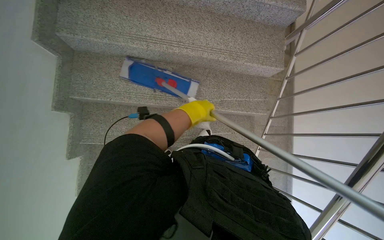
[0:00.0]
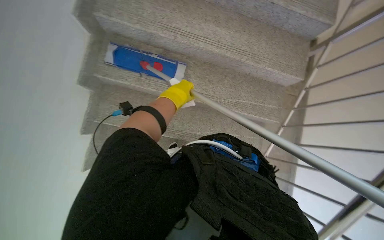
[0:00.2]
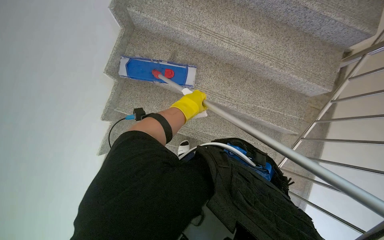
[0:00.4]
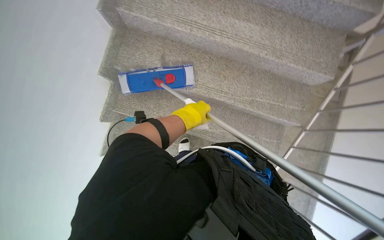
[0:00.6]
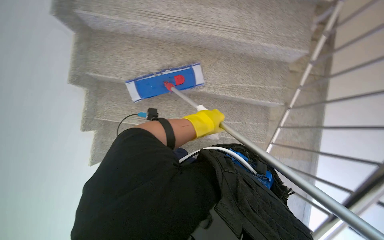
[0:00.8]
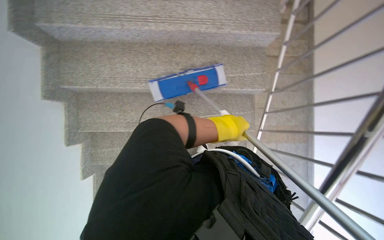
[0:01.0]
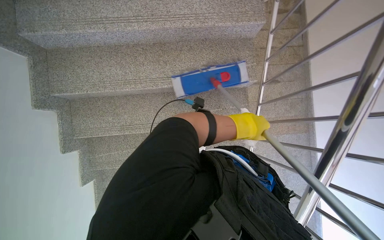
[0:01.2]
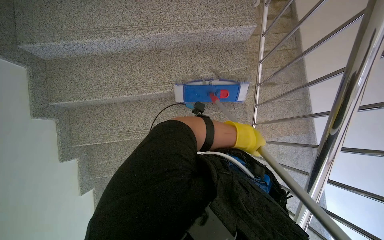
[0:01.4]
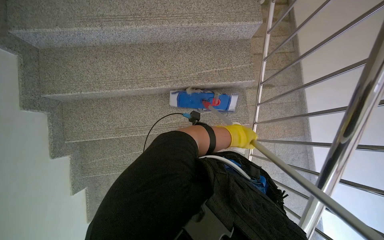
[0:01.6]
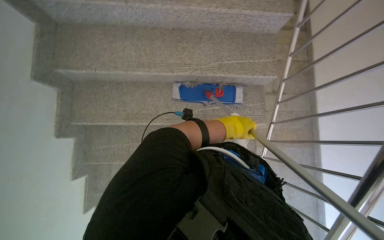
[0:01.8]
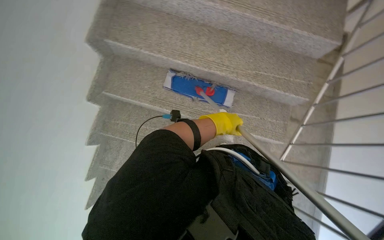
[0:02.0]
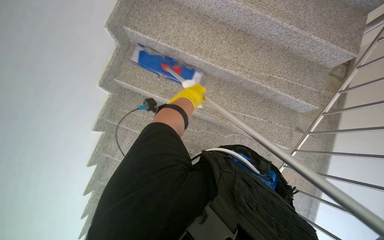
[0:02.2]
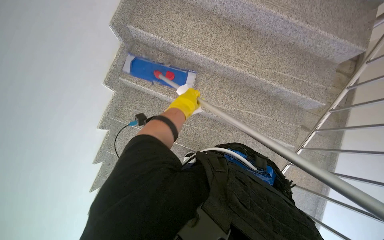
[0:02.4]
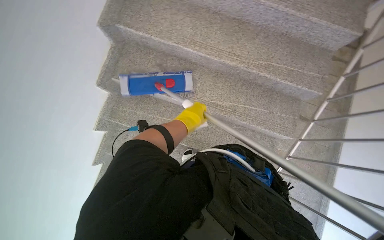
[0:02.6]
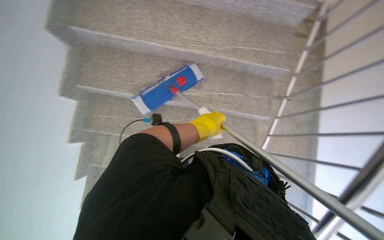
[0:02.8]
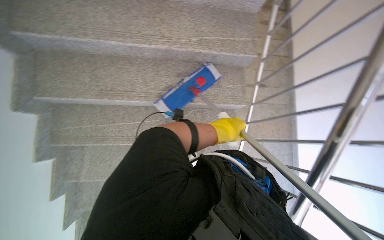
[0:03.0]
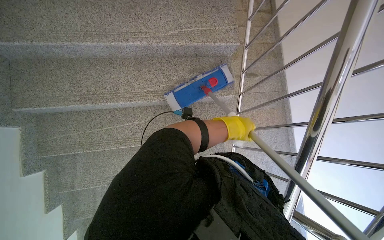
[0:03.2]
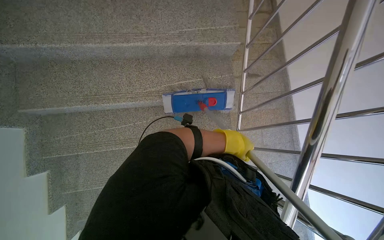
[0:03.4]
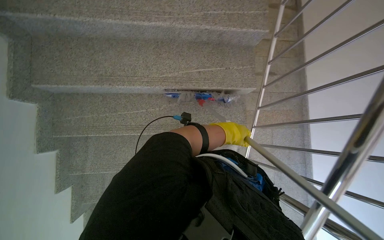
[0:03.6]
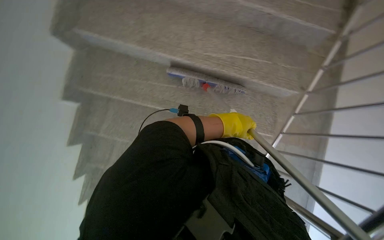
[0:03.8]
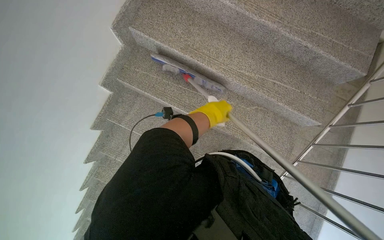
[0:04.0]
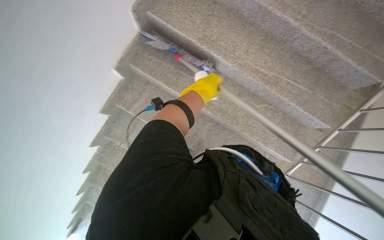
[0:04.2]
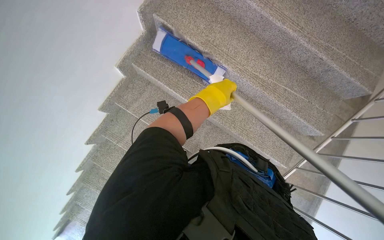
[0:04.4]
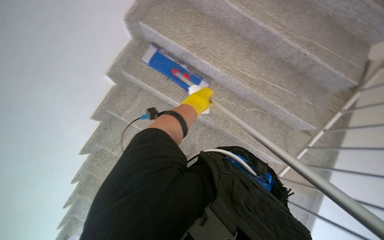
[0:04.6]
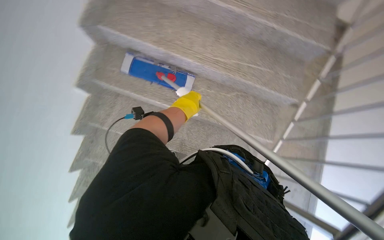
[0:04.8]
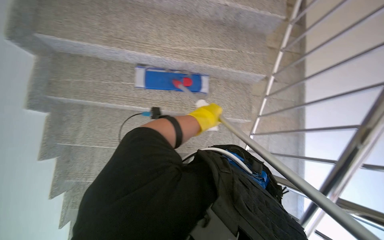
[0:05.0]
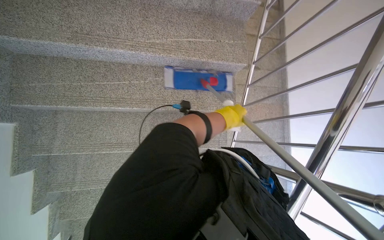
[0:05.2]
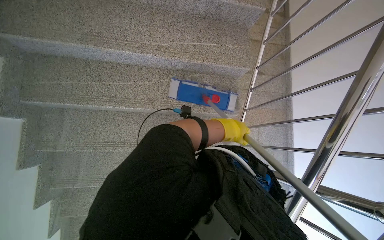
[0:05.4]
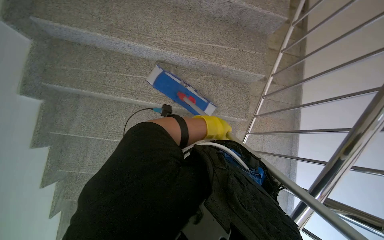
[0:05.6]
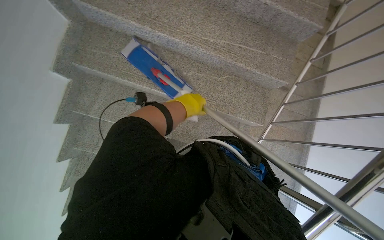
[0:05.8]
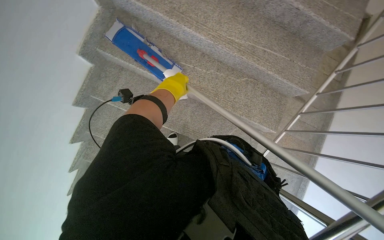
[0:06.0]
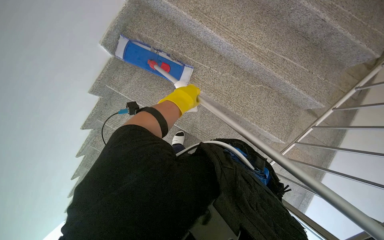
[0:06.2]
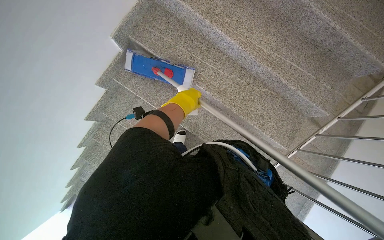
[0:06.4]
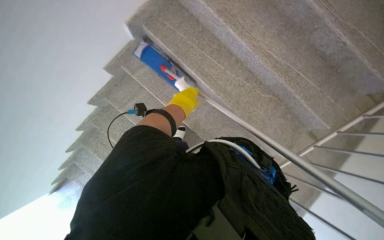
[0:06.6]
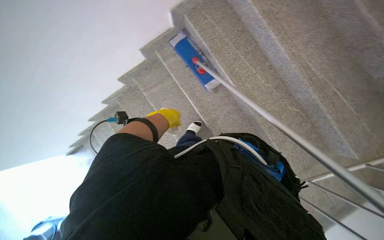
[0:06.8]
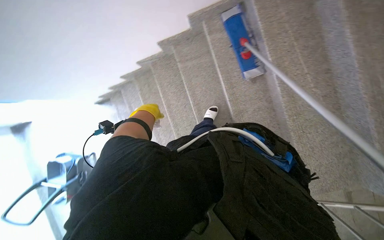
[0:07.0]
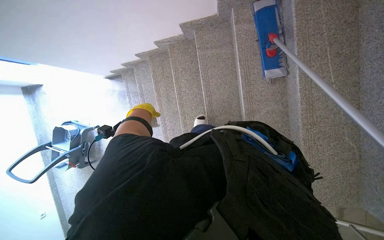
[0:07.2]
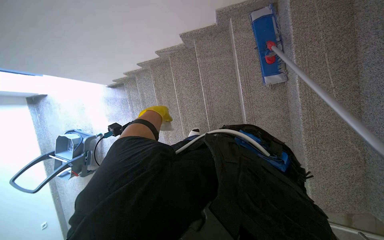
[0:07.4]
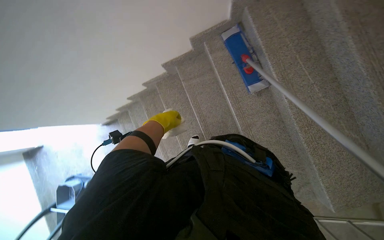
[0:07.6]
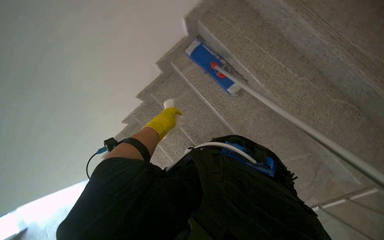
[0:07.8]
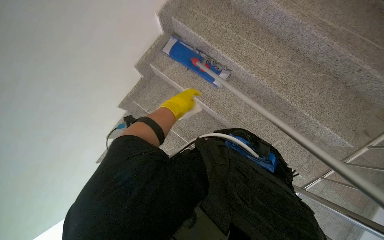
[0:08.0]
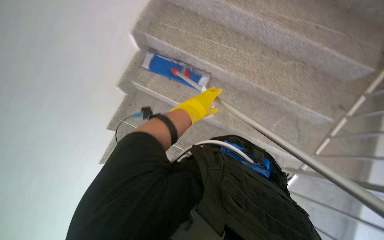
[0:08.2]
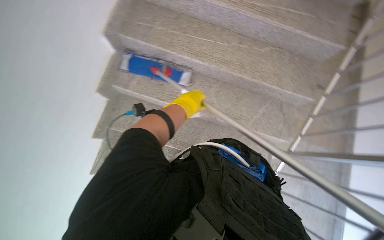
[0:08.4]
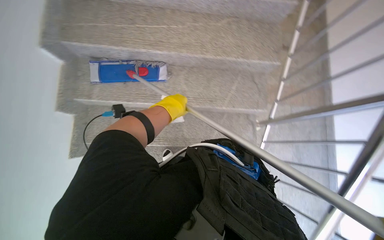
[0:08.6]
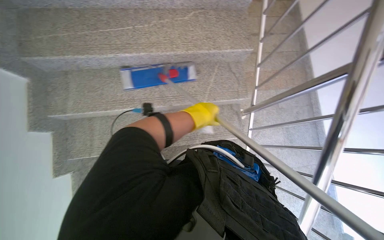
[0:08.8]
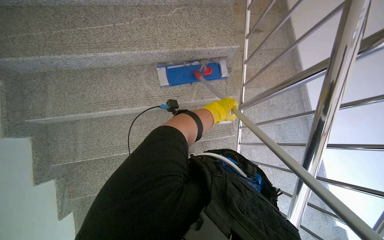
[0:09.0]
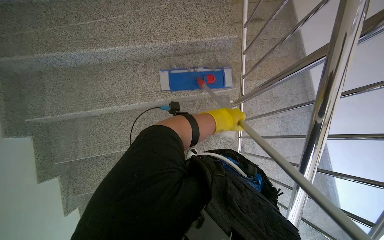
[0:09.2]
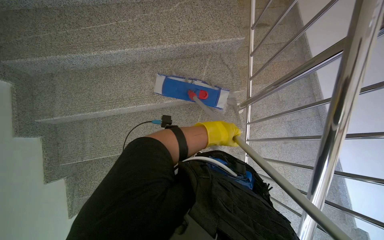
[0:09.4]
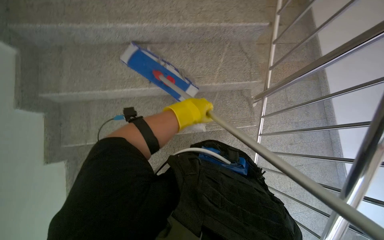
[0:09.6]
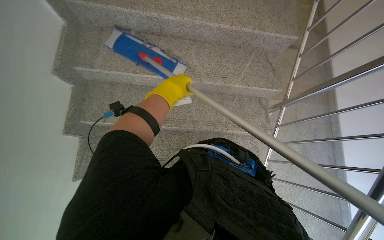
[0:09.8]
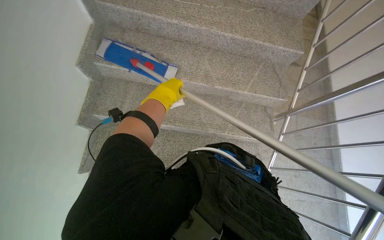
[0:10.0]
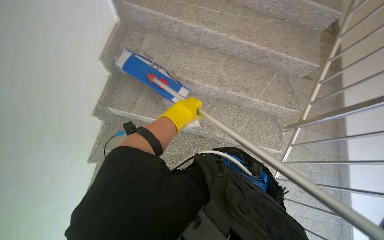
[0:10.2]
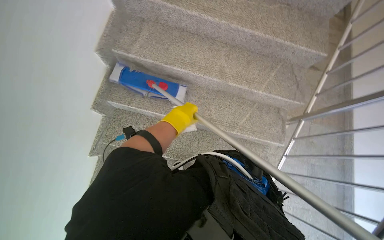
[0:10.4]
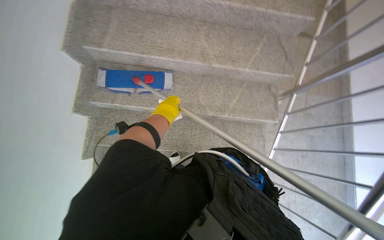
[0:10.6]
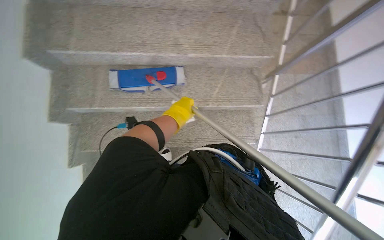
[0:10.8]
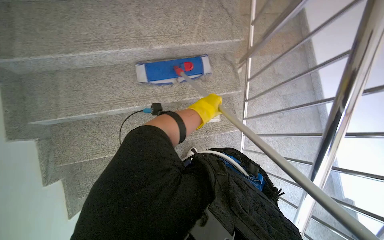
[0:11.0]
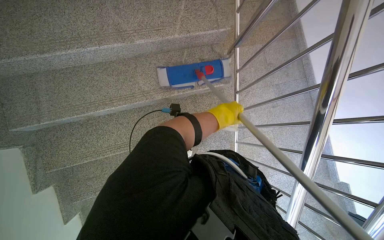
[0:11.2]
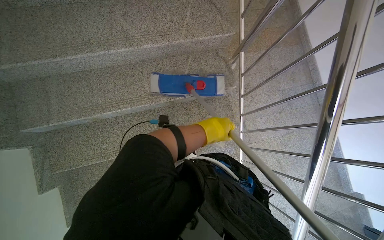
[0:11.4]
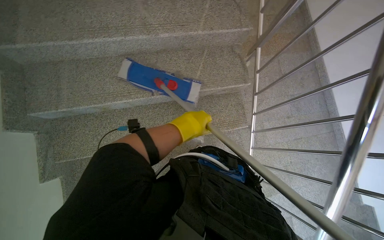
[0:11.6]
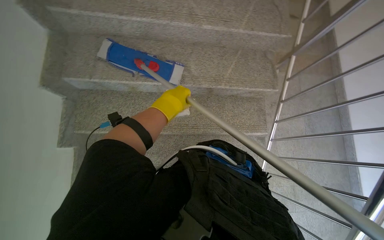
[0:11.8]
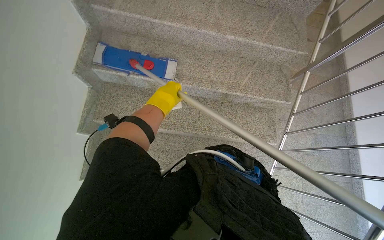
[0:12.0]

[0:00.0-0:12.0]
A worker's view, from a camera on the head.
Job: mopping floor.
The whole recording: Mopping the side of the stairs. The worker mops the side of the stairs with a long-handled mop.
0:00.0 to 0:01.6: The left hand travels to the right and down the picture by about 40 cm.
0:03.0 to 0:04.4: The wearer moves roughly 40 cm. Everything in view rotates about 30 degrees clockwise.
0:06.0 to 0:07.6: The wearer's head swings roughly 45 degrees to the left.
0:07.6 to 0:09.0: The head rotates about 80 degrees to the right.
0:09.0 to 0:10.4: The camera is carried roughly 40 cm.

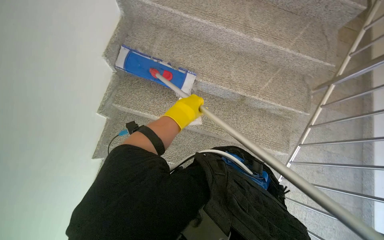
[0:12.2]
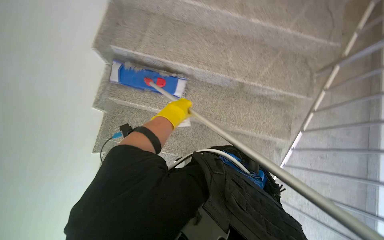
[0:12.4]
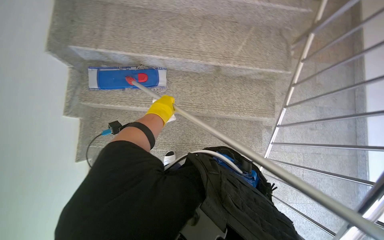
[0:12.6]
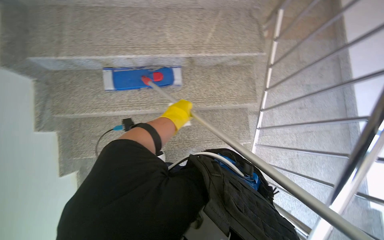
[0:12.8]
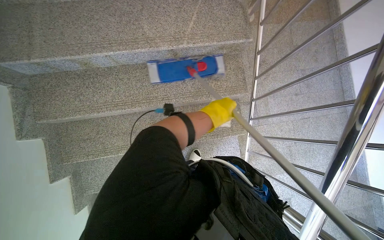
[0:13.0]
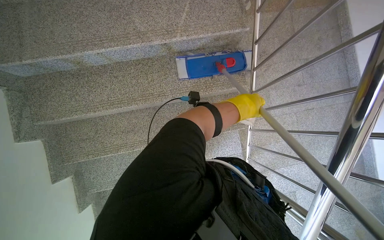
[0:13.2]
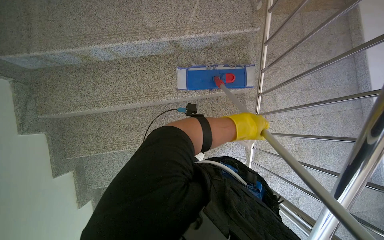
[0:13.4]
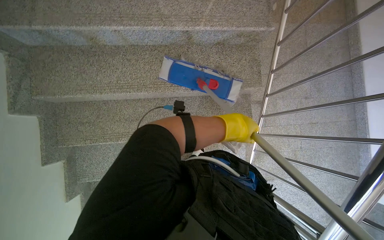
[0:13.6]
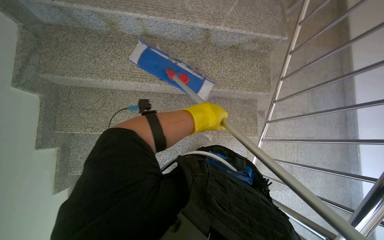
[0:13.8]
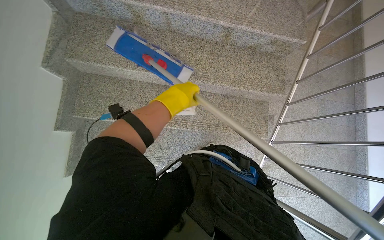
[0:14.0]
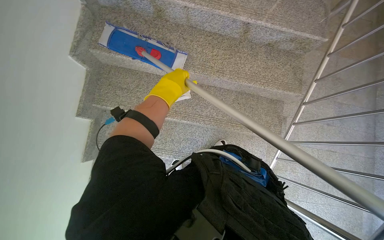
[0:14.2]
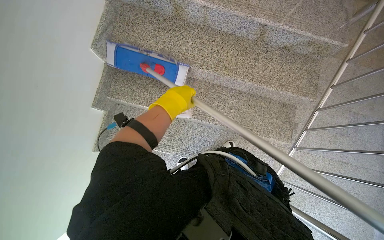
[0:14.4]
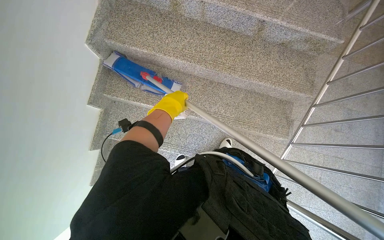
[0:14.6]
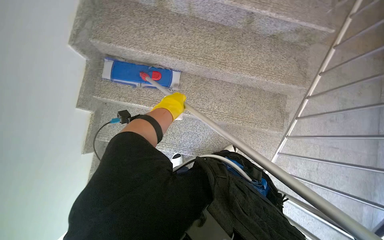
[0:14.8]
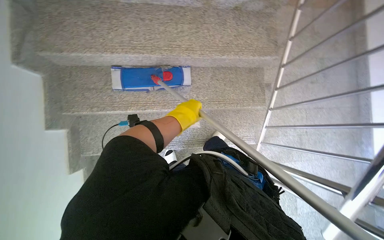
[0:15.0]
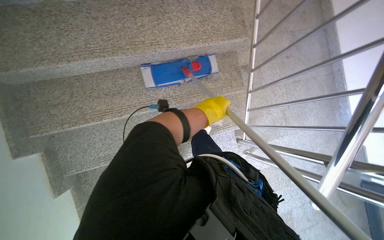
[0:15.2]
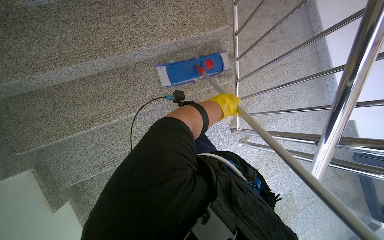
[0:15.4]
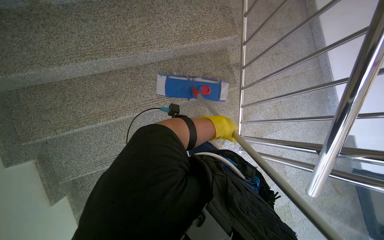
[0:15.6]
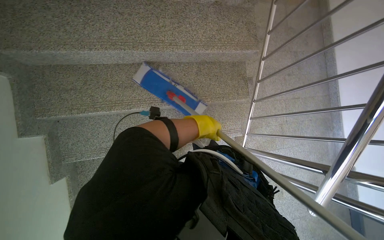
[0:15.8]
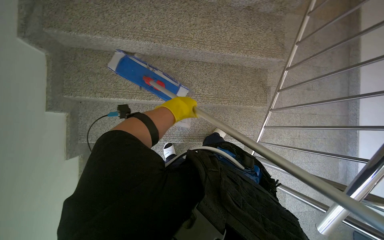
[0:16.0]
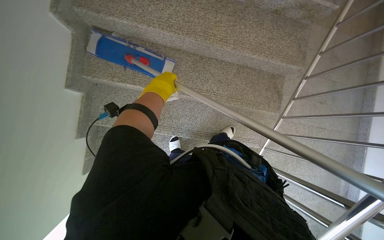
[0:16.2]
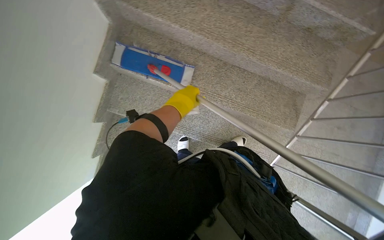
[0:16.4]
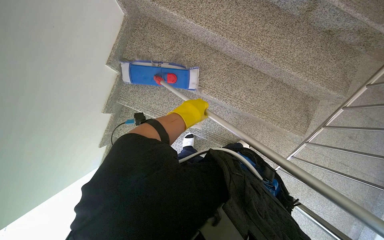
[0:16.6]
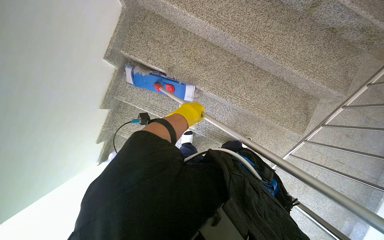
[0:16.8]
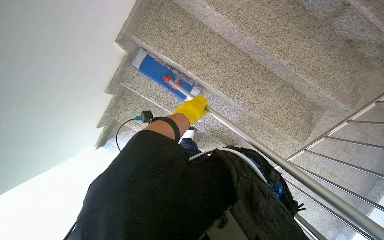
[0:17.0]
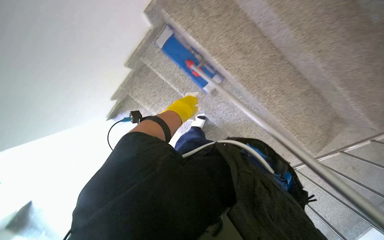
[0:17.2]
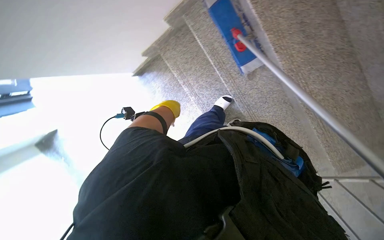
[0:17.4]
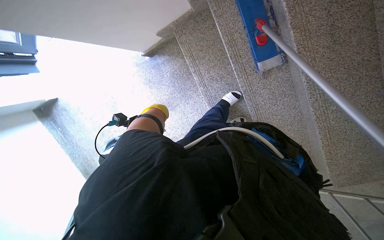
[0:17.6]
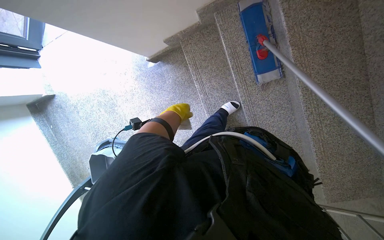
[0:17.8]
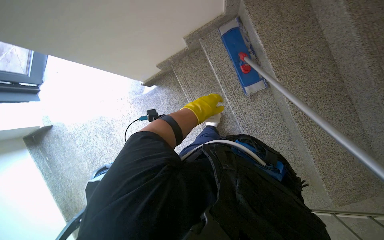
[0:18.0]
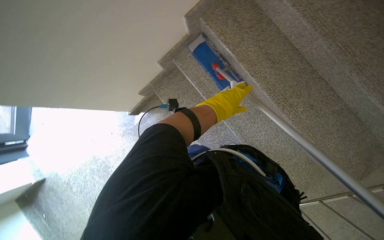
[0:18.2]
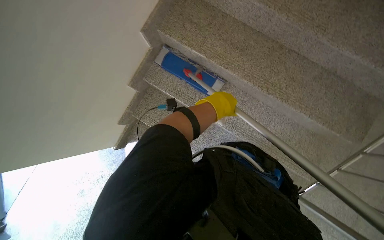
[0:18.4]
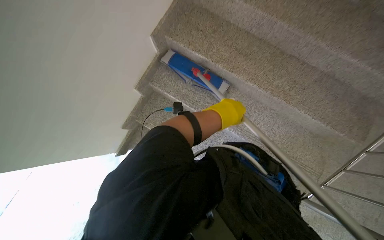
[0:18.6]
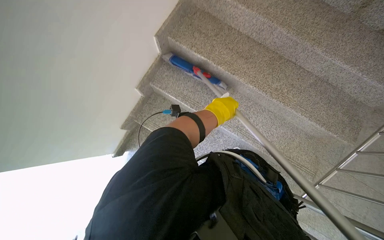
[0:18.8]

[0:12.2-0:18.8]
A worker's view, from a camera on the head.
Job: mopping floor.
The whole recording: Mopping the side of the stairs. The worker mops the side of the stairs with a long-handled mop.
0:15.4 to 0:17.2: The scene turns about 60 degrees clockwise in the picture.
0:17.2 to 0:18.8: The wearer looks roughly 20 degrees further upward.

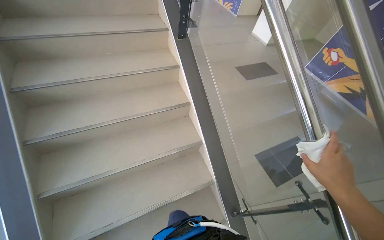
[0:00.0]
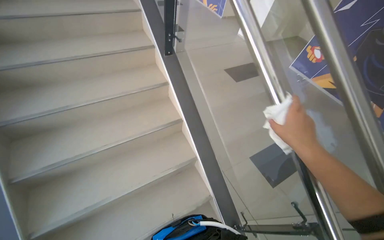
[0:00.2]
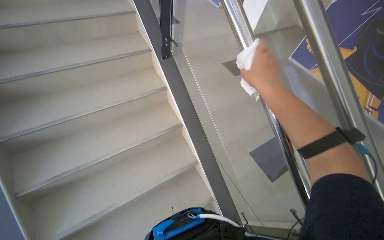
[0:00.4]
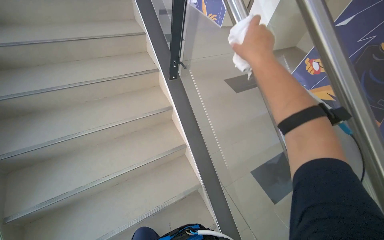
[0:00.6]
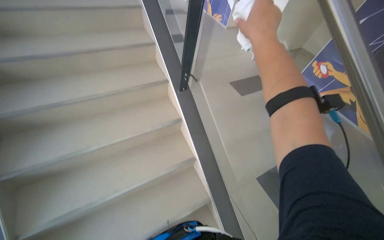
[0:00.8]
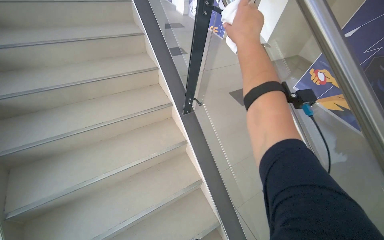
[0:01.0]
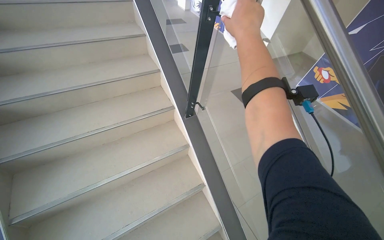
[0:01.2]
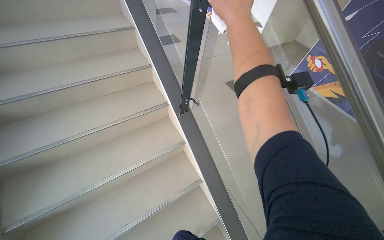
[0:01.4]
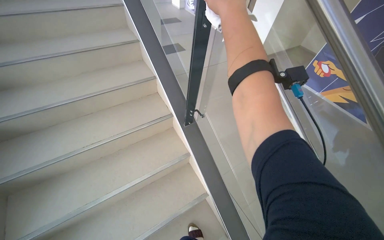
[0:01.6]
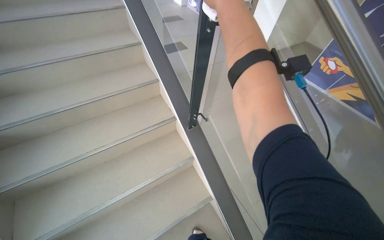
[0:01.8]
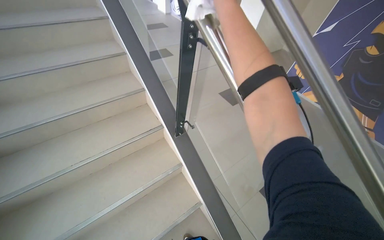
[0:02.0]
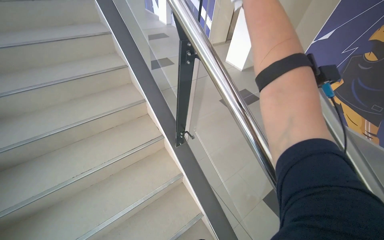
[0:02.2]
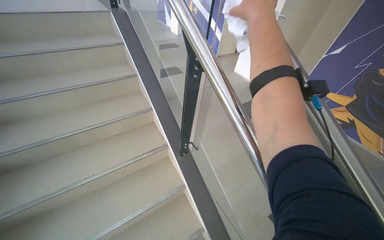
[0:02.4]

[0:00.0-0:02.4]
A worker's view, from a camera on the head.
Job: wiping surfaces.
The whole recording: Wiping staircase handrail. The worker wipes the metal handrail of the staircase with a white cloth.
0:00.0 to 0:01.2: The head travels some 60 cm.
